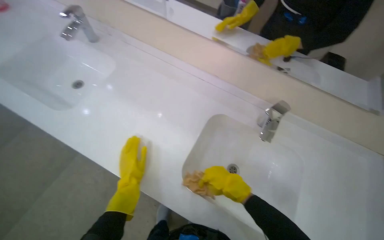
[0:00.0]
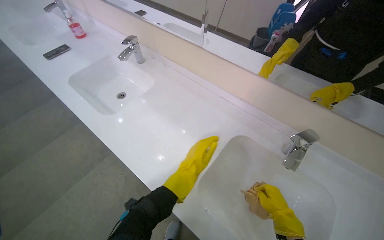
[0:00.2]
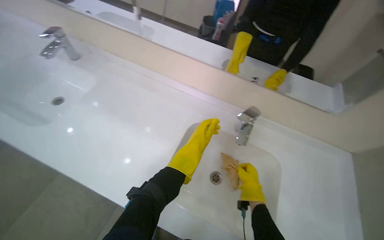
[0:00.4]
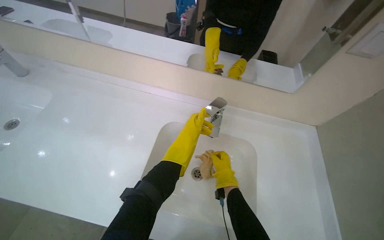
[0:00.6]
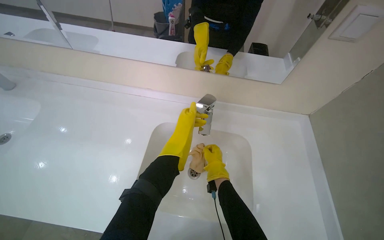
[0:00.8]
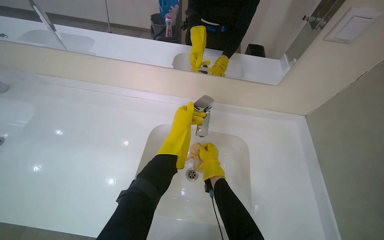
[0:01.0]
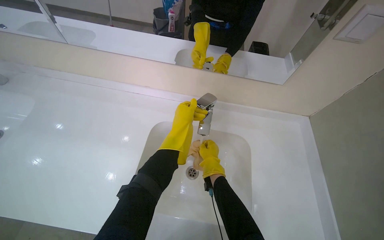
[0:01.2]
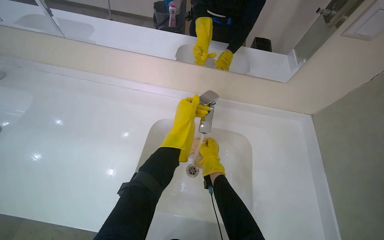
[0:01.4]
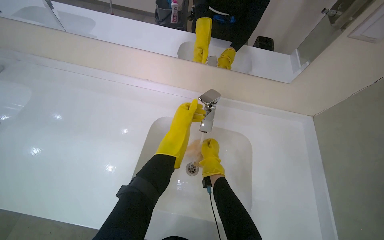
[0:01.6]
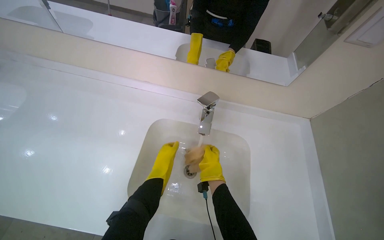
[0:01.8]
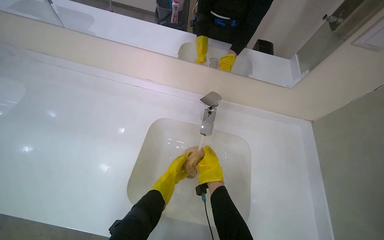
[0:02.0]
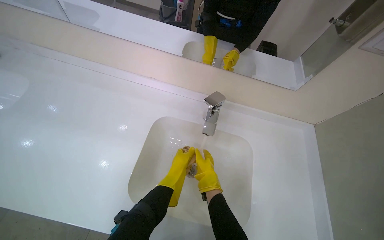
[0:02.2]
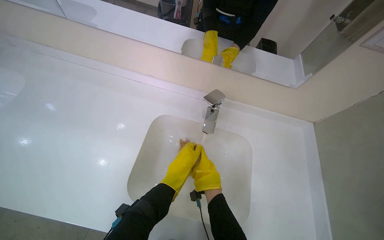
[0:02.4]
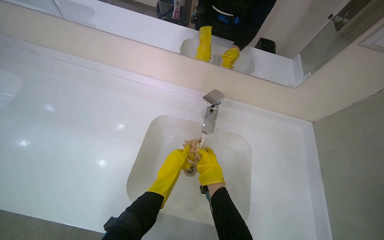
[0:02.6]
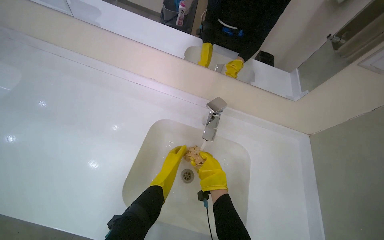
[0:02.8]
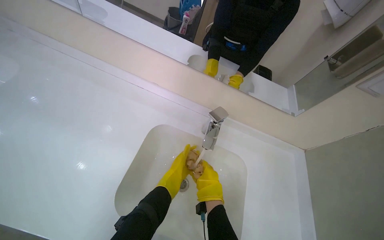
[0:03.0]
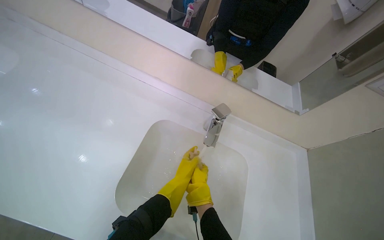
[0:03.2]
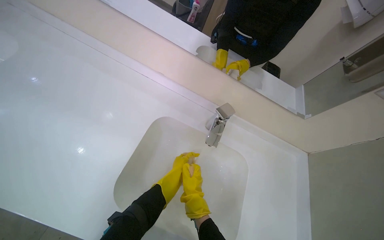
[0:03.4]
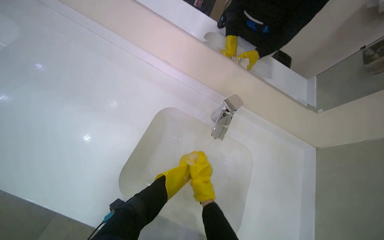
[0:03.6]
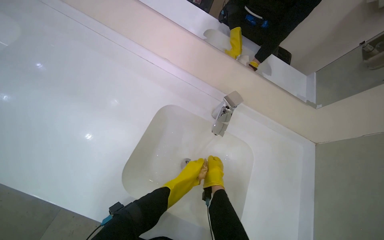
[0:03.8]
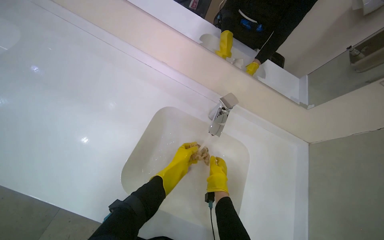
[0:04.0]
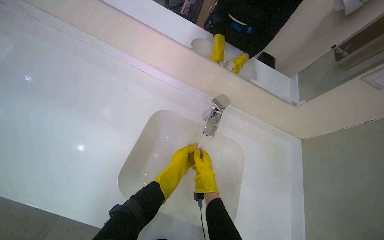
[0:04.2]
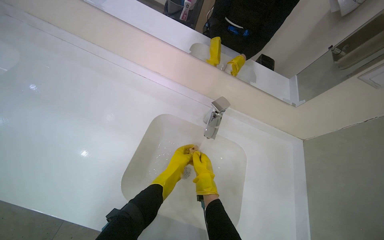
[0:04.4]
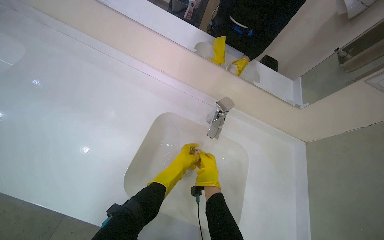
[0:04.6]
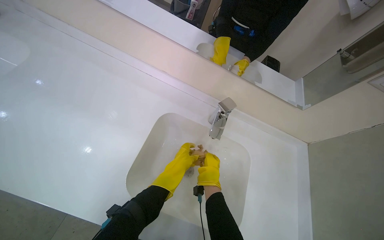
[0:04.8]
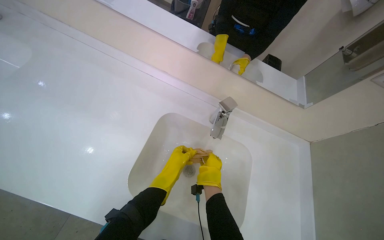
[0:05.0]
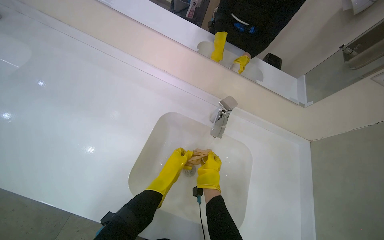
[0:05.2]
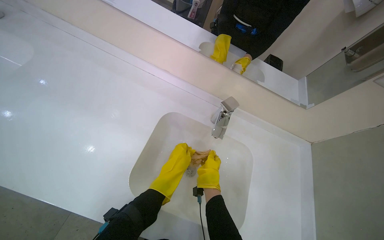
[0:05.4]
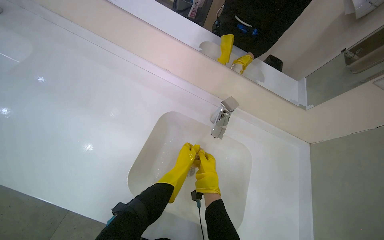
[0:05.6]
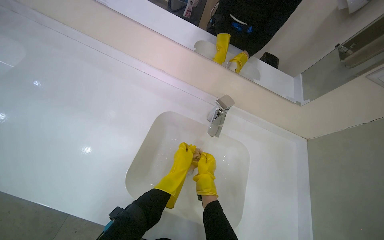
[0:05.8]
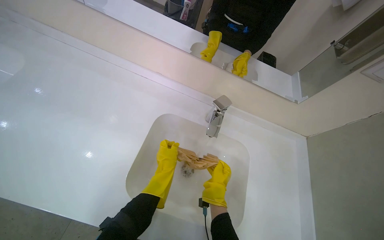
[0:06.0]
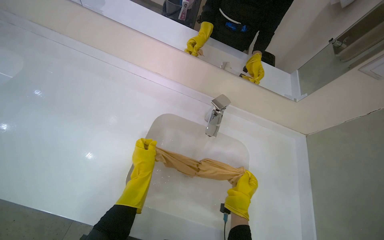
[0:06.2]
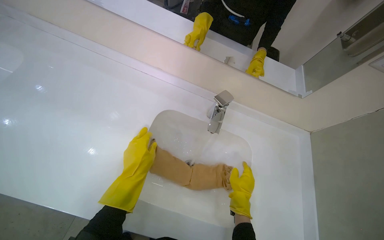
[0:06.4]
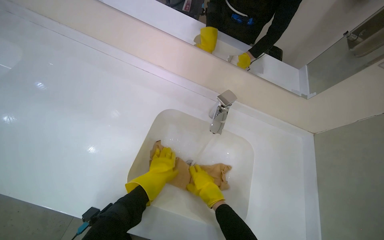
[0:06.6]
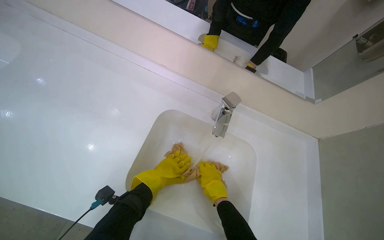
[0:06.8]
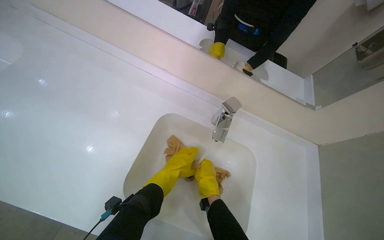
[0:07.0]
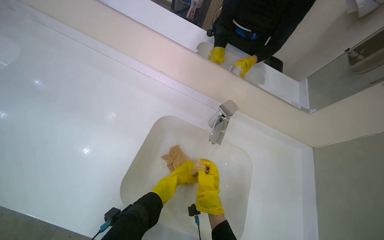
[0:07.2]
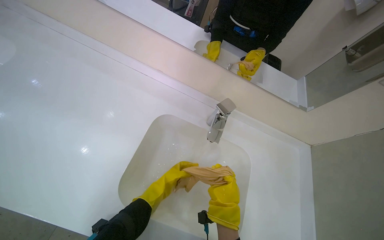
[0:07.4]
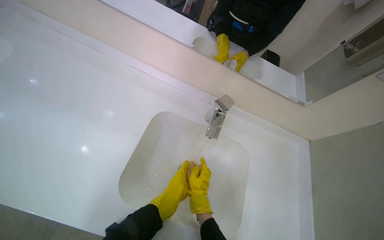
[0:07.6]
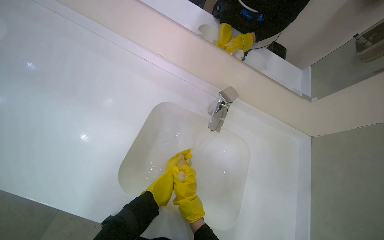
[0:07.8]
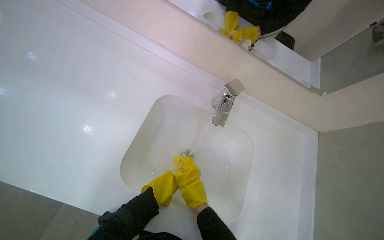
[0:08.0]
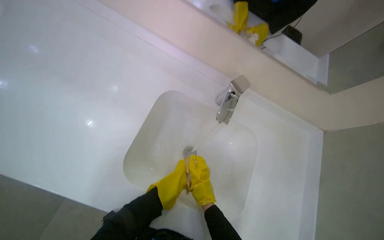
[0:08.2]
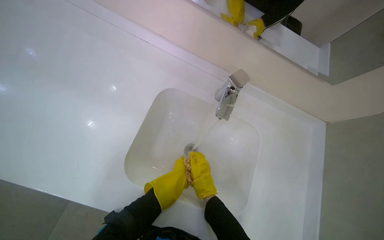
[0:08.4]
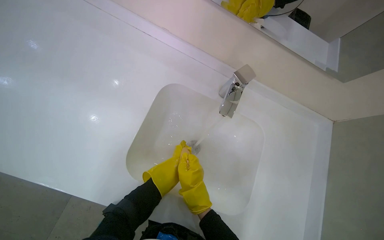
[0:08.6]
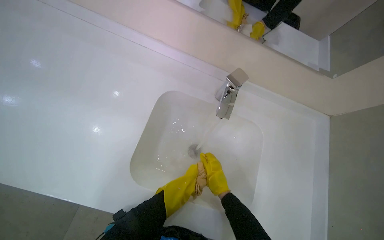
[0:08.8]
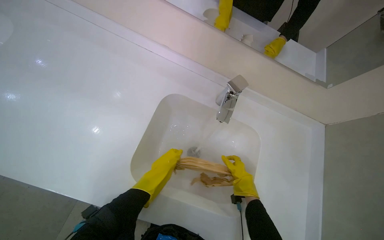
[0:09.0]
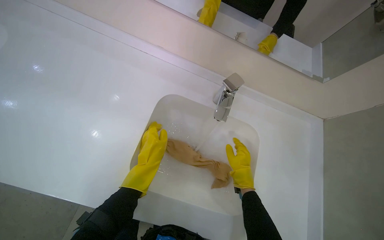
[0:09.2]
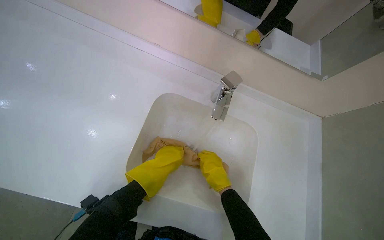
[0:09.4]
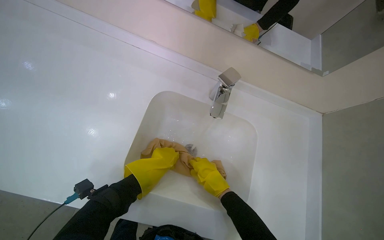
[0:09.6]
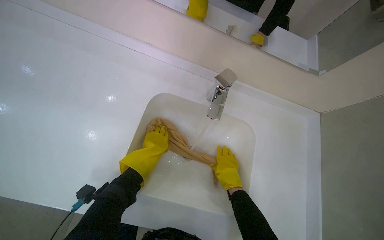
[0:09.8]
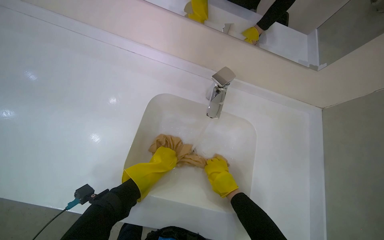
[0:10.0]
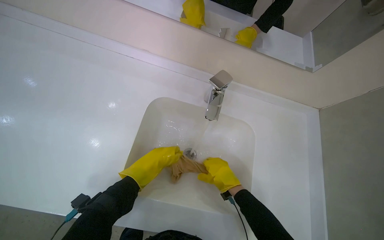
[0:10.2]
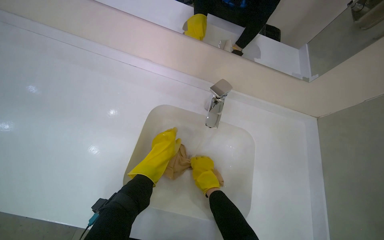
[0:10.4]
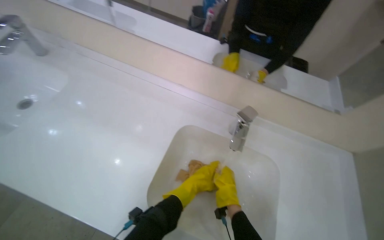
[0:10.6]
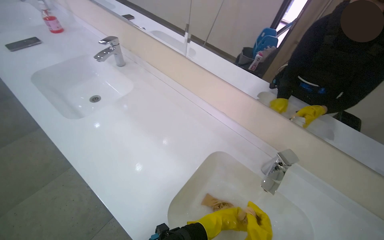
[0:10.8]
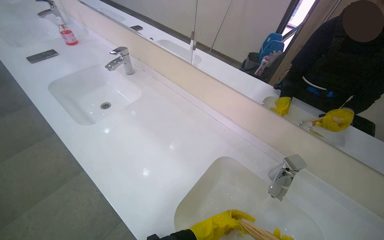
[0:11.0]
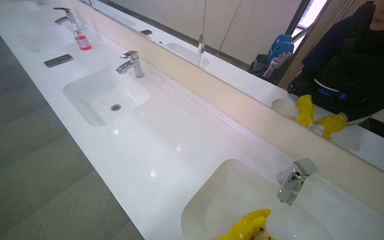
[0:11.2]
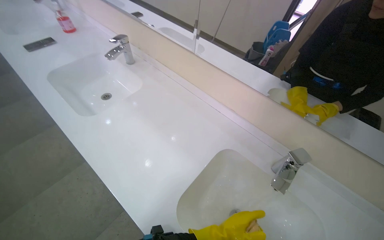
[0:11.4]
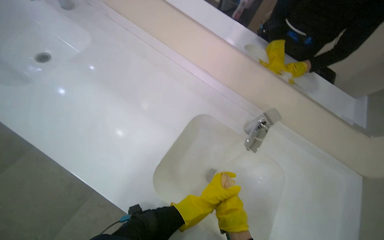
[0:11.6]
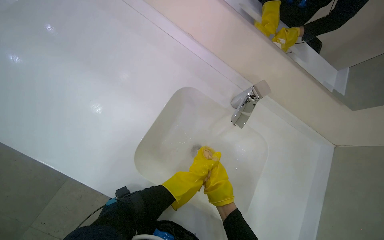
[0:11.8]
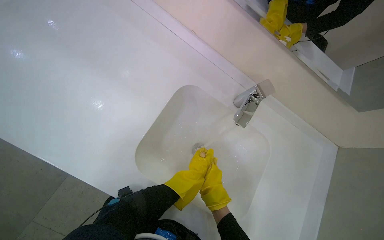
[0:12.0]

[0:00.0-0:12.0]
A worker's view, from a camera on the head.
Job: preparing cleaning supplies.
The whole recording: Rinsing cleaning cloth. The worker rinses and wrings out a cleaning cloth under running water in the sink.
1.6 to 3.0 s: The left hand moves down the picture, roughly 15 cm.
6.0 to 7.6 s: The left hand moves nearer and farther over roughly 20 cm, changing direction 2 times.
9.0 to 10.4 s: The right hand moves to the left and nearer to the camera, approximately 15 cm; the left hand shifts some 10 cm up the picture, and moves roughly 10 cm farther from the camera and comes back.

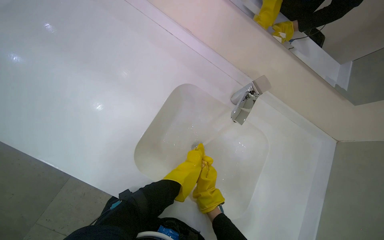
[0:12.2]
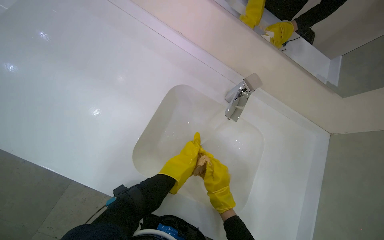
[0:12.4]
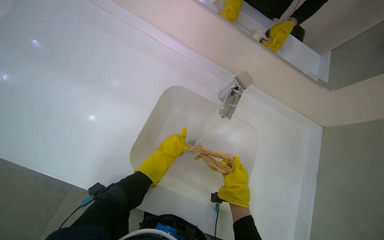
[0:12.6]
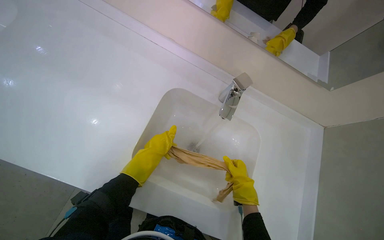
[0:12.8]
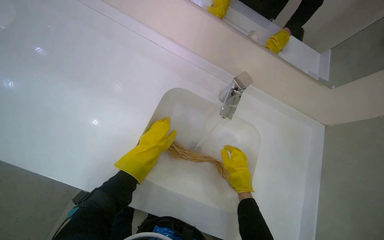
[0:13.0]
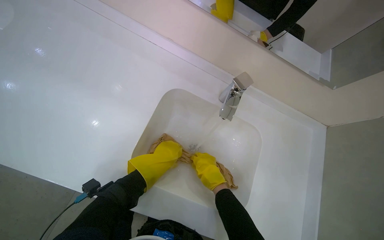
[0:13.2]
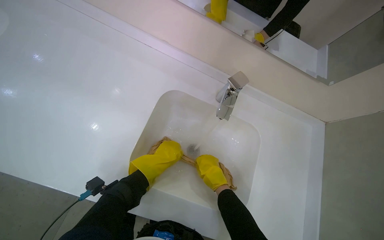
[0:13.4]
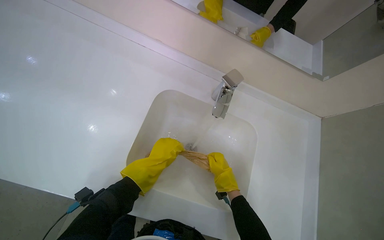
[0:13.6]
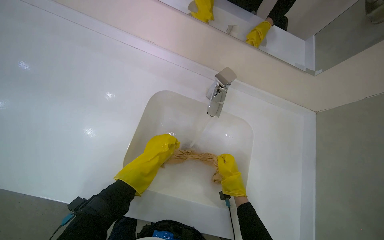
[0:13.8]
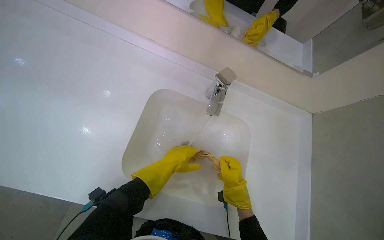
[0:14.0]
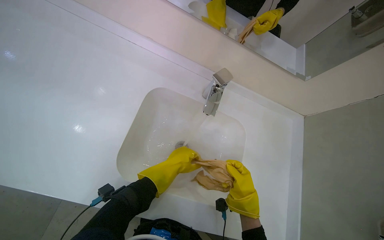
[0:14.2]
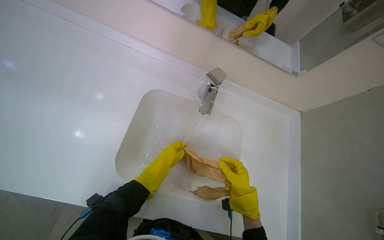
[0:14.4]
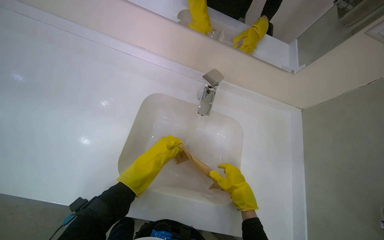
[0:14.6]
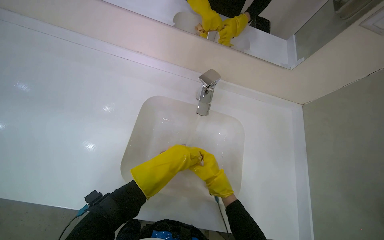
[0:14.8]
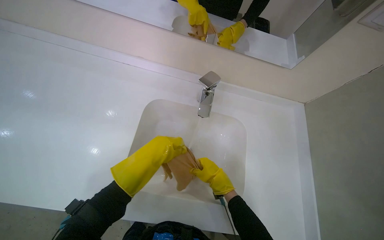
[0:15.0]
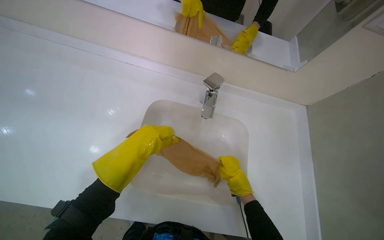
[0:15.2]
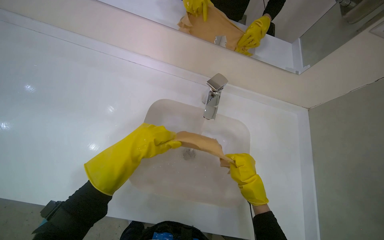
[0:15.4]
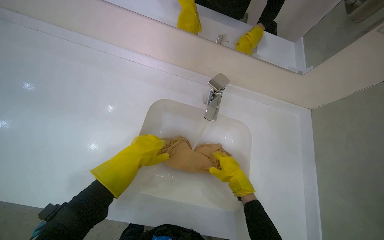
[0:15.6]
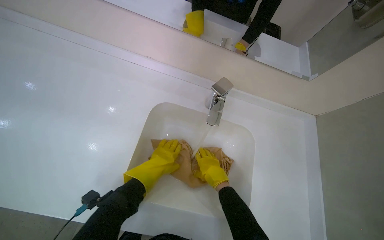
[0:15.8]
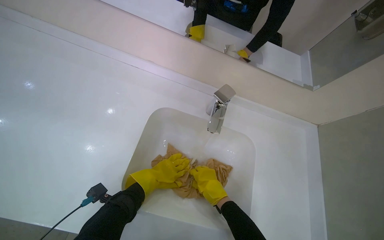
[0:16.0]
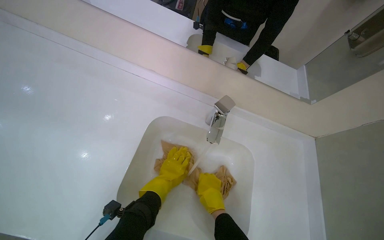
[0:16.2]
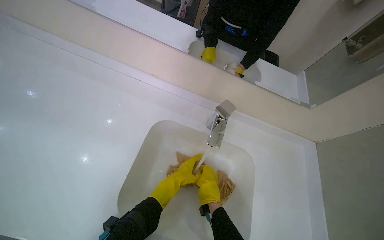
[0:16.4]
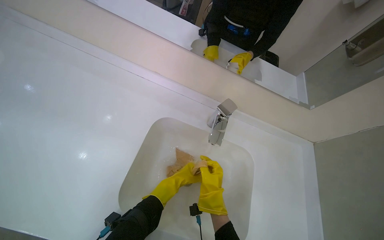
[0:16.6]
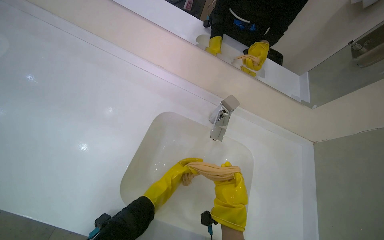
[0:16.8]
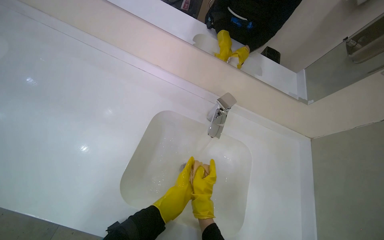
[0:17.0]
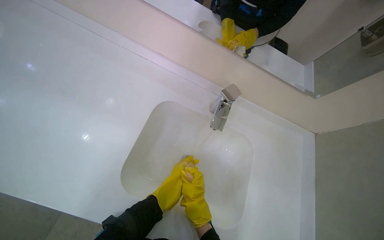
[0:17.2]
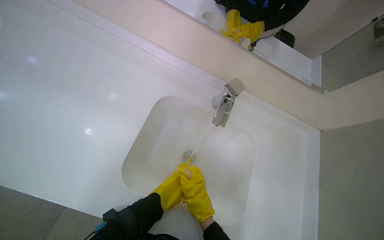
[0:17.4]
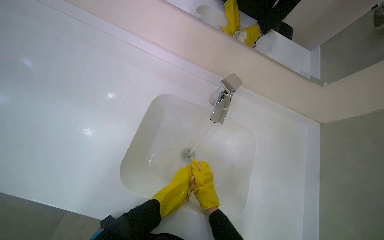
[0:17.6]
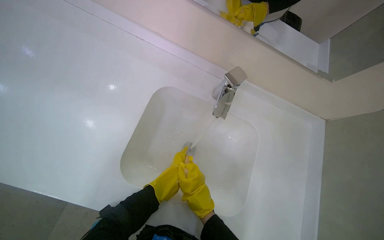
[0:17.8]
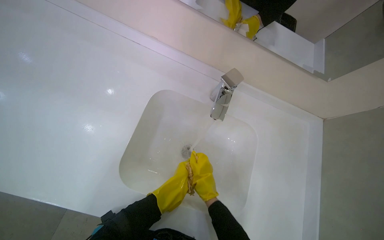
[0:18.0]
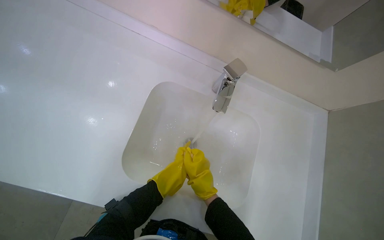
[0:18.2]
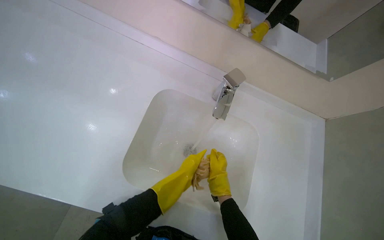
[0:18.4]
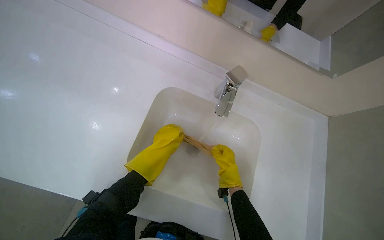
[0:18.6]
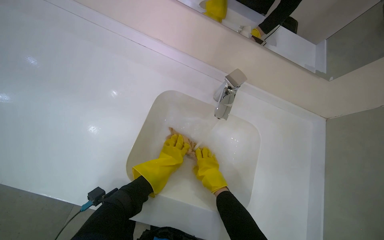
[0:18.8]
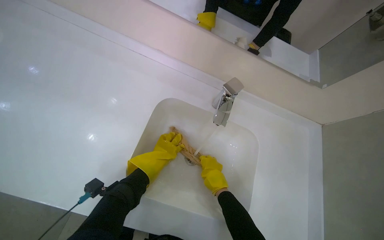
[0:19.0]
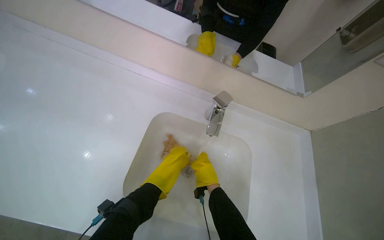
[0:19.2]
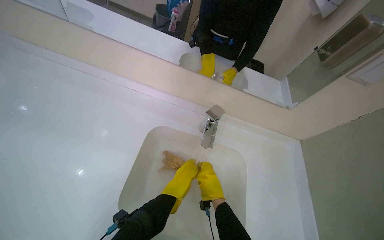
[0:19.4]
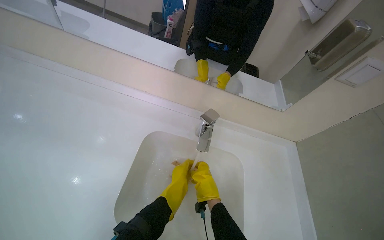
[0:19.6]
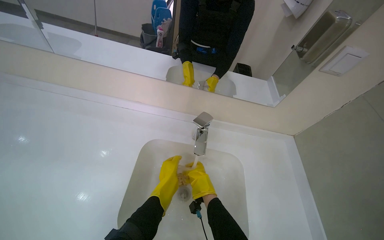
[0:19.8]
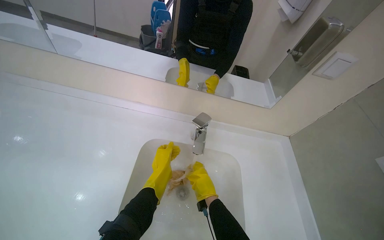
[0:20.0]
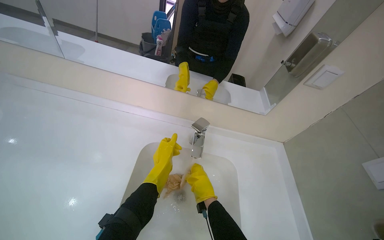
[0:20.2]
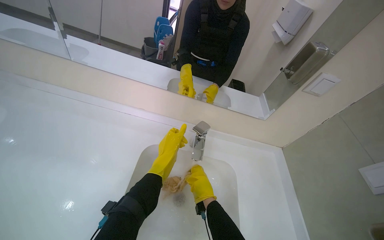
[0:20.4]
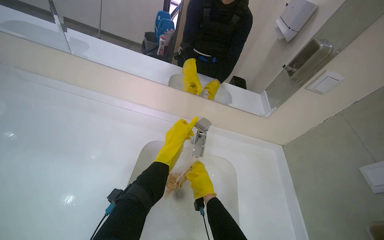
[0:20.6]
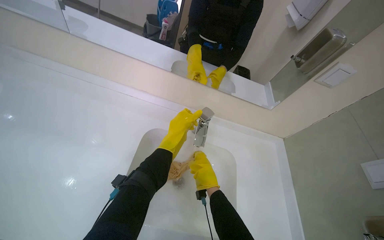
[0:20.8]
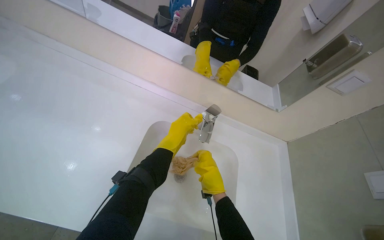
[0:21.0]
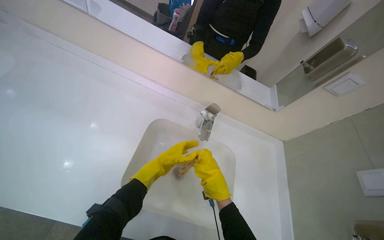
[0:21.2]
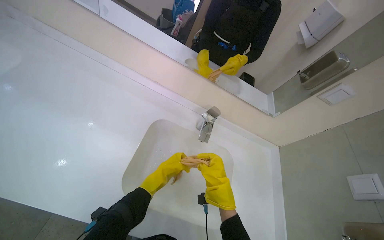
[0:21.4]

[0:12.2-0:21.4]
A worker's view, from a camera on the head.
Job: preparing cleaning supplies.
The whole recording: Rinsing cleaning cloth. The worker rinses and wrings out a cleaning cloth under running water in the sink.
12.2 to 13.8 s: The right hand heads to the right, covering roughly 10 cm. Meanwhile the left hand moves up the picture, approximately 10 cm.
13.8 to 15.2 s: The right hand moves nearer to the camera, some 10 cm.
15.2 to 16.8 s: The right hand moves farther from the camera, some 15 cm, while the left hand moves farther from the camera and down the picture, about 25 cm.
18.4 to 19.8 s: The wearer looks approximately 15 degrees further upward.
19.8 to 21.4 s: The left hand travels up the picture and back again, some 15 cm each way.
